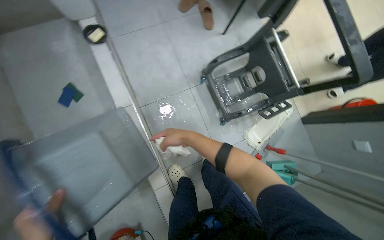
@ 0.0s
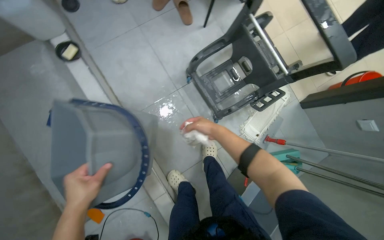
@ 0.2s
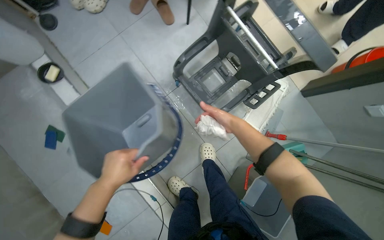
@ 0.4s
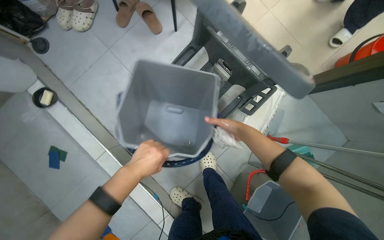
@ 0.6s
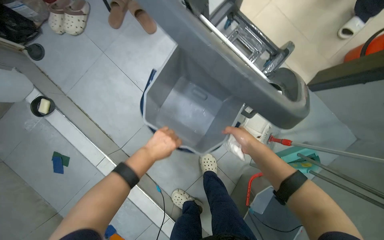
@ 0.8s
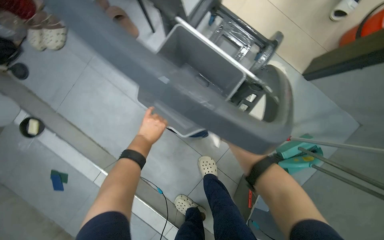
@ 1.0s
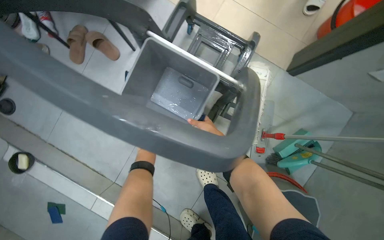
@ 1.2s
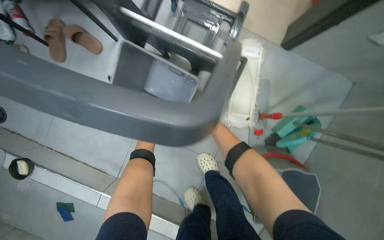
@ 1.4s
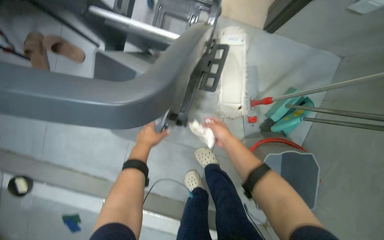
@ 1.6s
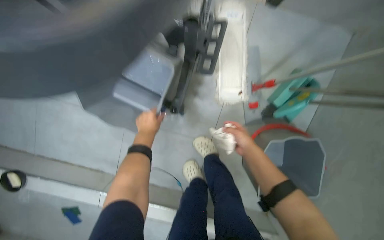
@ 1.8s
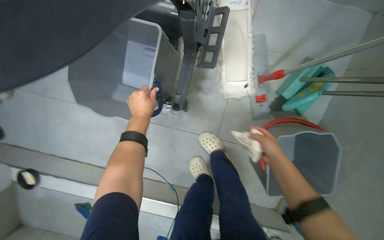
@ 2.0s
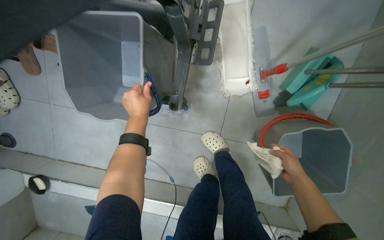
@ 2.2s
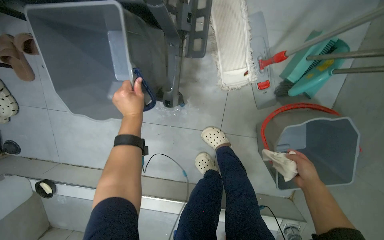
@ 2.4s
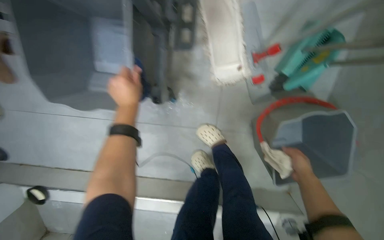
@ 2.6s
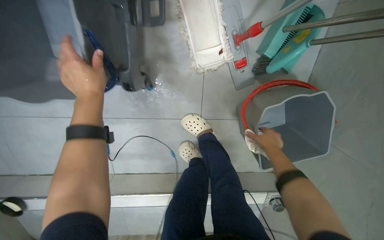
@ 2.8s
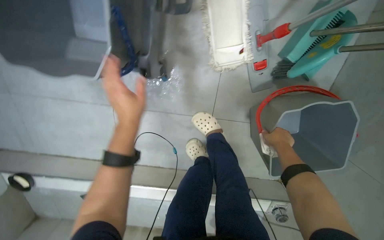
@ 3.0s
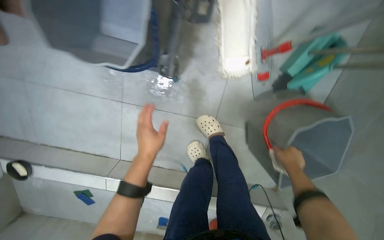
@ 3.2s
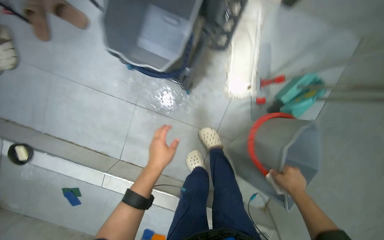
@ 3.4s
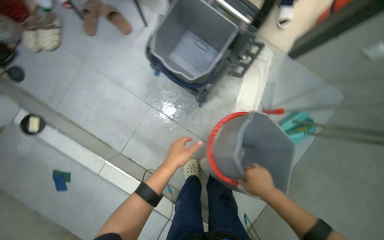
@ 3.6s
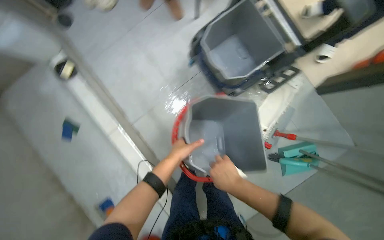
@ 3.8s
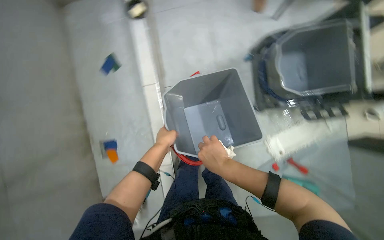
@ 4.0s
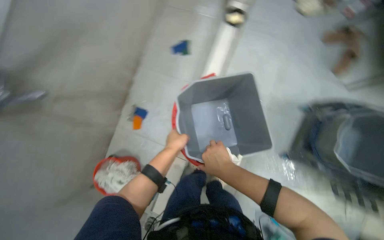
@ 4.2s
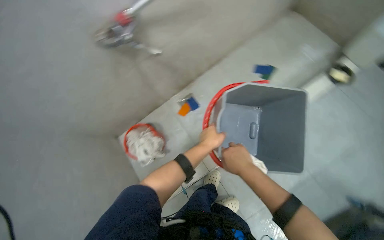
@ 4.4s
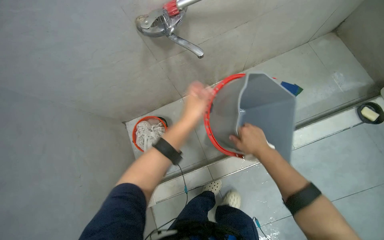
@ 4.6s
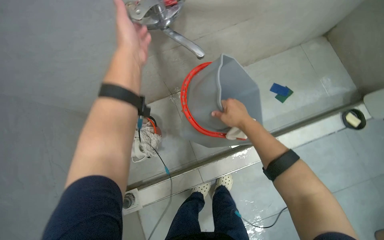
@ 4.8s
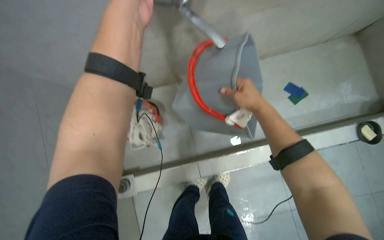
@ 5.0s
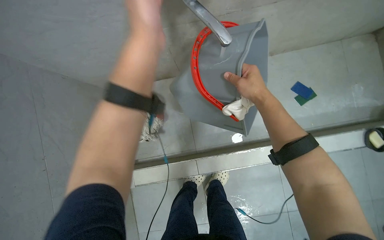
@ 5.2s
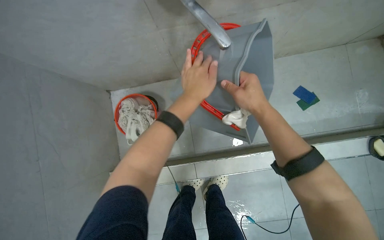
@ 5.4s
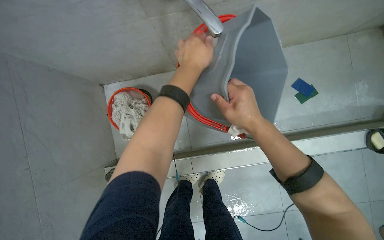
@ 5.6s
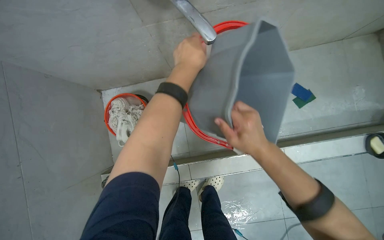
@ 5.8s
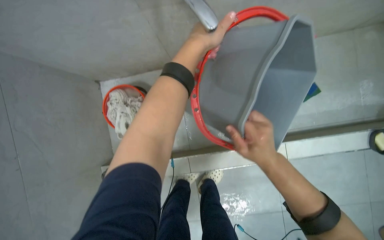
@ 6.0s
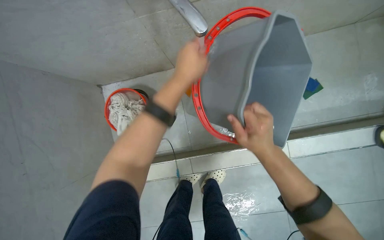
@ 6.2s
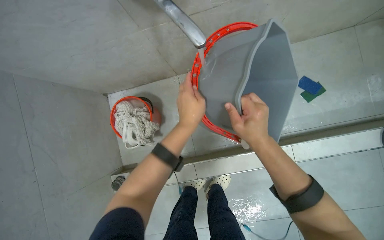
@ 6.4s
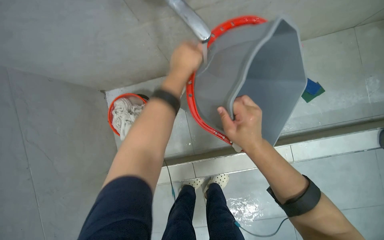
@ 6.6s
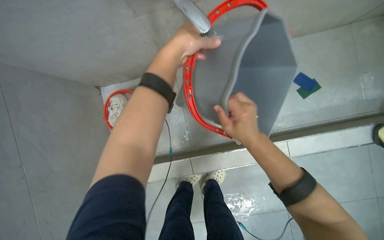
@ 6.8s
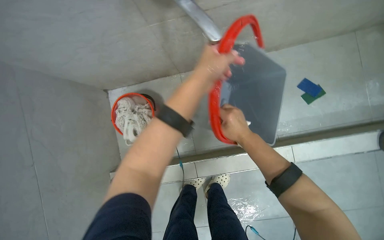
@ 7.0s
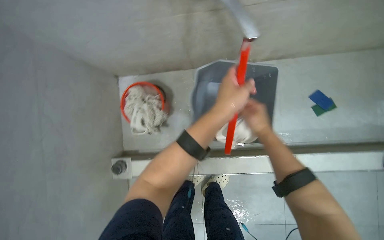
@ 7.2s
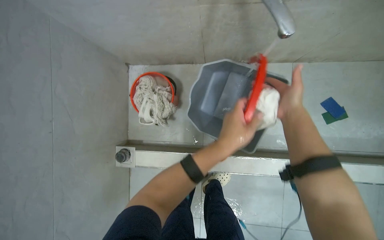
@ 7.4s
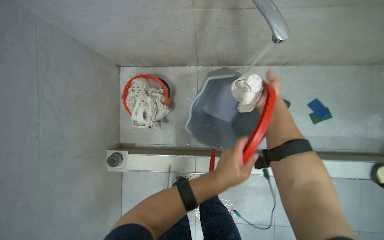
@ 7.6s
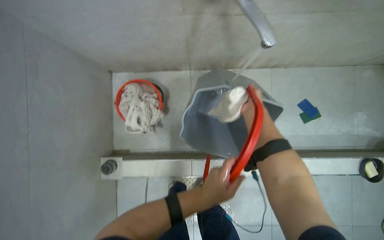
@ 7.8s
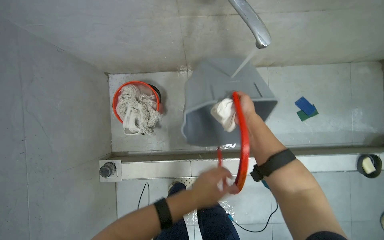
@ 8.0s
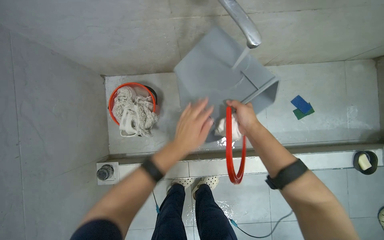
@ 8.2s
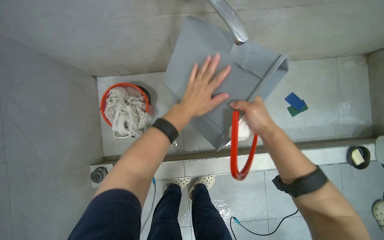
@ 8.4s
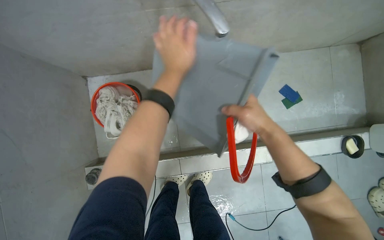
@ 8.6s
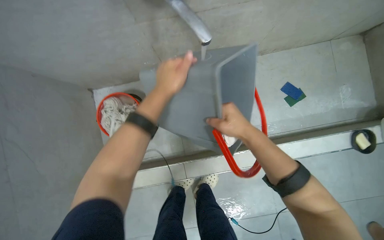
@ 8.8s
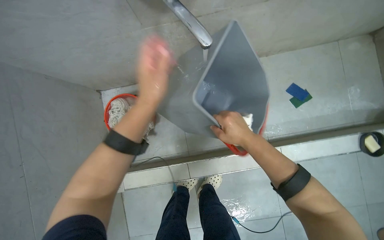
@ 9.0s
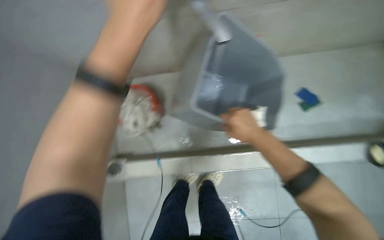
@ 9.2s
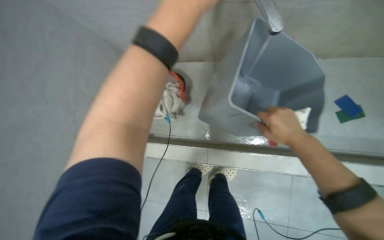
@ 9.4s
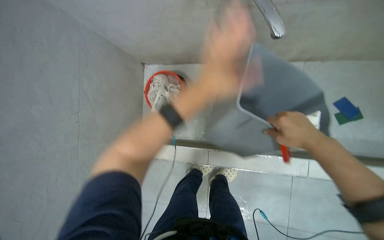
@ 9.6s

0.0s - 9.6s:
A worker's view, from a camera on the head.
Job: preparing cleaning supplies.
The whole recording: Cleaning buckets for the cart. The worker cleans two grey buckets under running water with a white cloth.
0.0s - 1.6s: The wearer moves roughly 70 cm. The view tips downward by approximately 15 degrees. The scene turns about 50 degrees counterclockwise in the picture.
1.6s - 3.2s: The right hand is displaced to the right and down the picture by about 35 cm.
3.2s - 4.8s: The camera travels roughly 90 cm. The wearer looks roughly 10 degrees further upward. The scene turns approximately 125 degrees clockwise in the picture.
4.8s - 6.4s: The right hand reaches some 5 cm down the picture, then returns. Meanwhile the left hand shifts roughly 20 cm to the right and down the picture.
6.4s - 8.0s: The left hand is displaced down the picture by some 20 cm.
8.0s - 9.6s: The right hand moves to the right, roughly 10 cm.

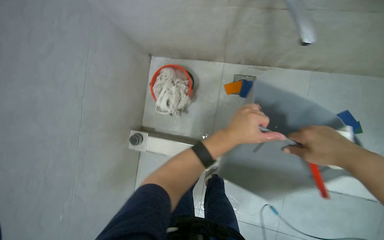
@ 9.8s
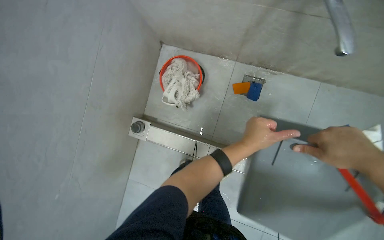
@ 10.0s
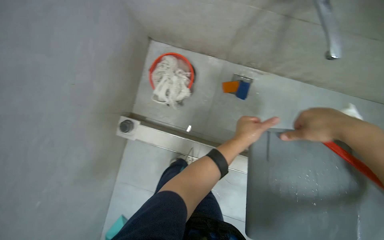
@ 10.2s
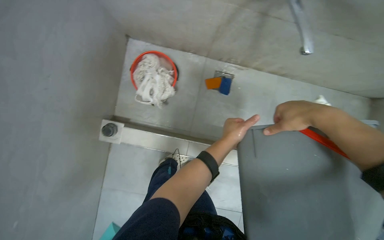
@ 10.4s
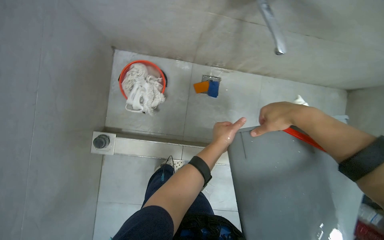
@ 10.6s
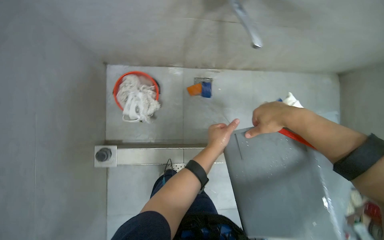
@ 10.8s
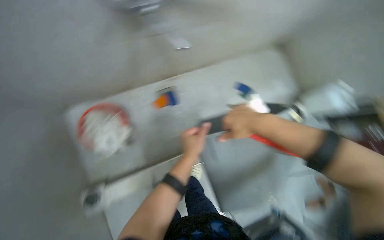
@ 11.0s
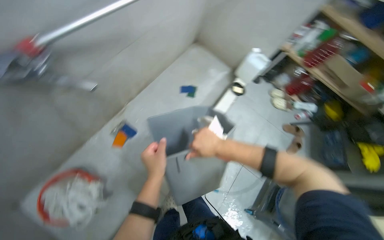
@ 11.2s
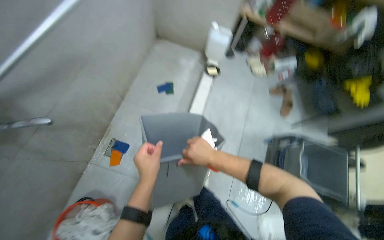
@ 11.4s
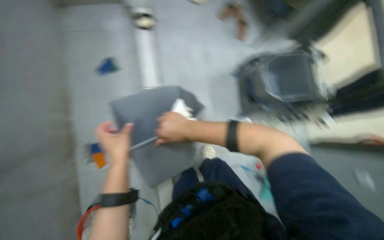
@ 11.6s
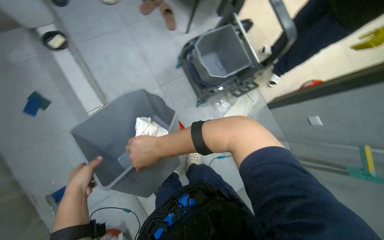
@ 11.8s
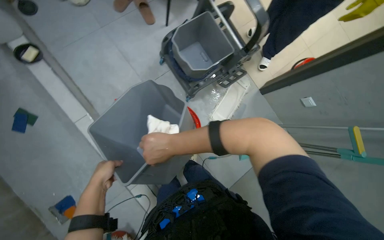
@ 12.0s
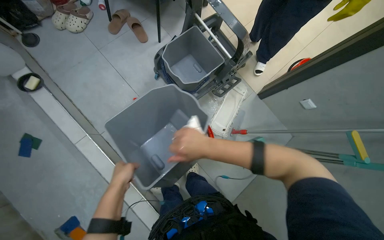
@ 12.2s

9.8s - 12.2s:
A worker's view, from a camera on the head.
Job: preparing cleaning supplies.
The whole recording: Cleaning buckets for the cart. The worker cleans two grey buckets under running water with a white cloth.
9.8s - 11.0s: The wearer looks about 35 degrees further to the right.
11.0s - 12.2s: The head travels about 50 cm. The head turns to the right by approximately 90 degrees.

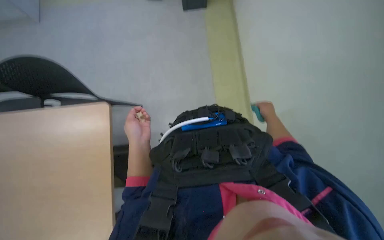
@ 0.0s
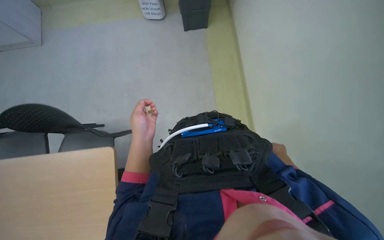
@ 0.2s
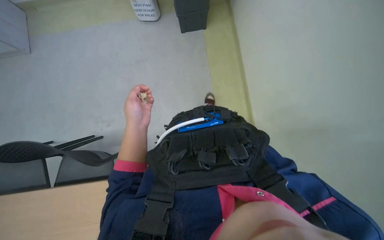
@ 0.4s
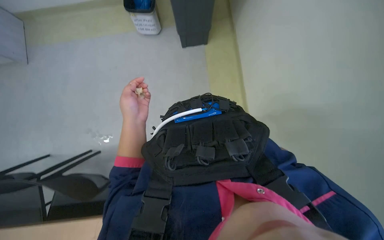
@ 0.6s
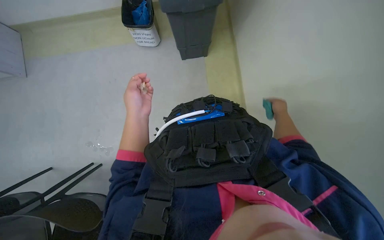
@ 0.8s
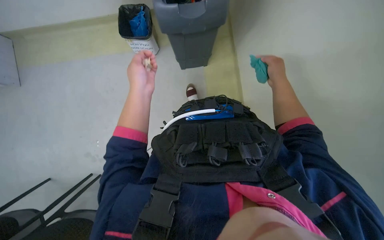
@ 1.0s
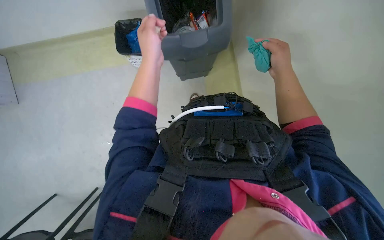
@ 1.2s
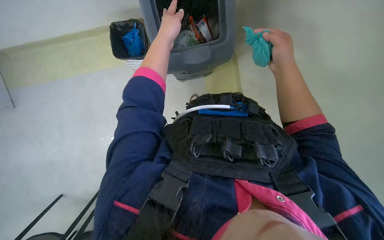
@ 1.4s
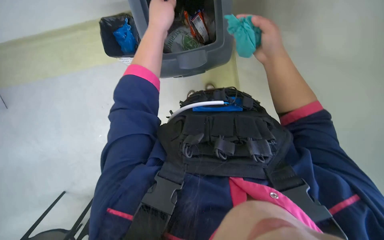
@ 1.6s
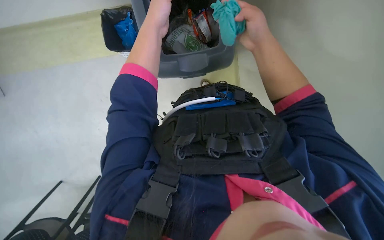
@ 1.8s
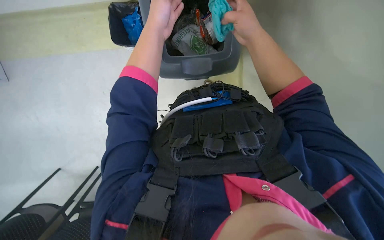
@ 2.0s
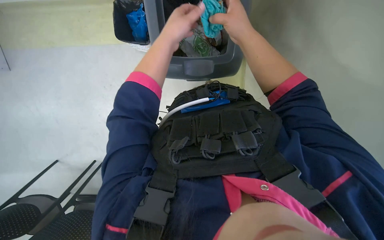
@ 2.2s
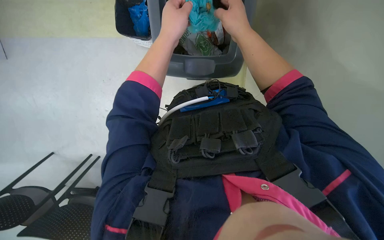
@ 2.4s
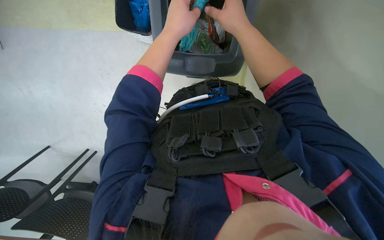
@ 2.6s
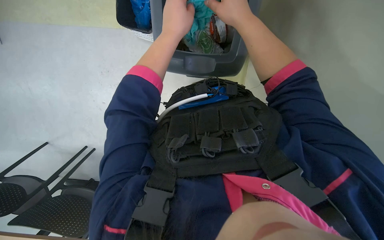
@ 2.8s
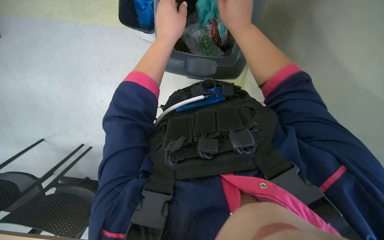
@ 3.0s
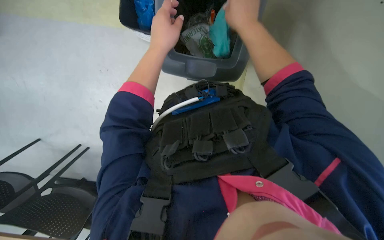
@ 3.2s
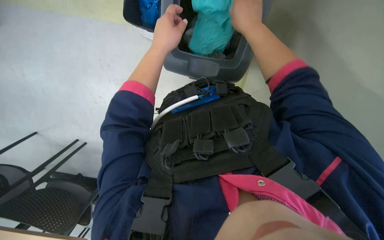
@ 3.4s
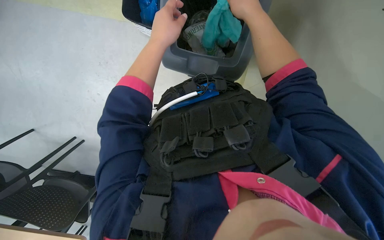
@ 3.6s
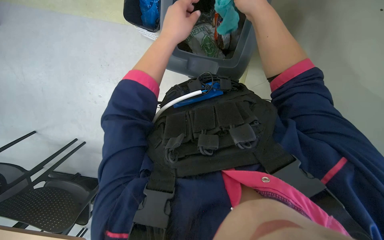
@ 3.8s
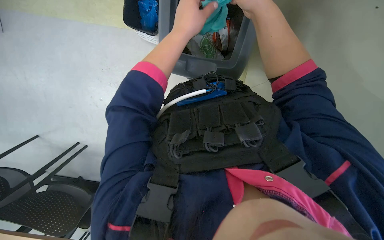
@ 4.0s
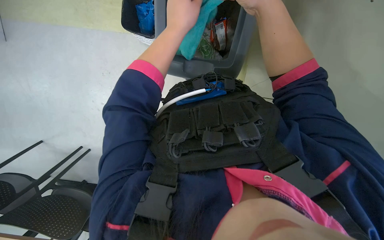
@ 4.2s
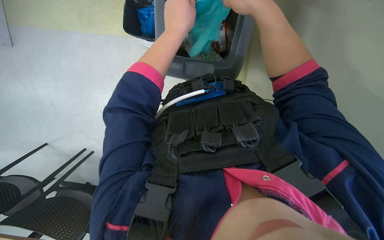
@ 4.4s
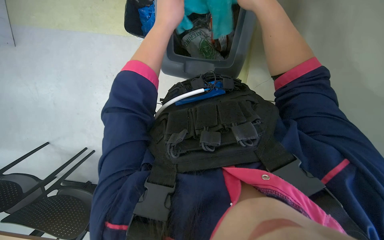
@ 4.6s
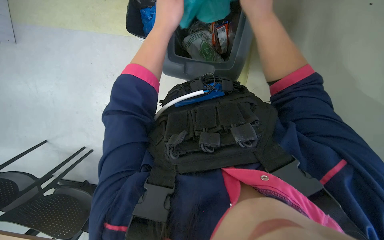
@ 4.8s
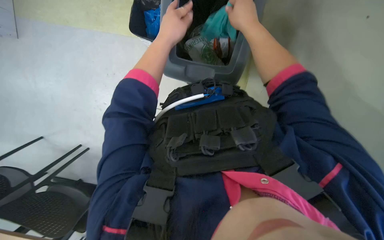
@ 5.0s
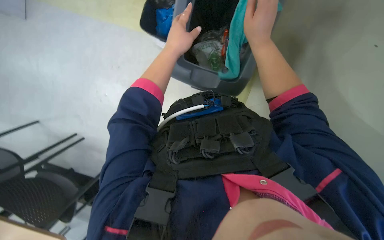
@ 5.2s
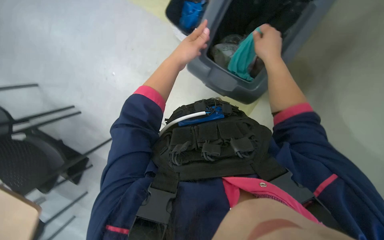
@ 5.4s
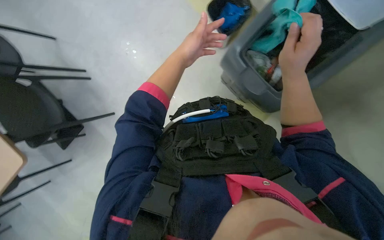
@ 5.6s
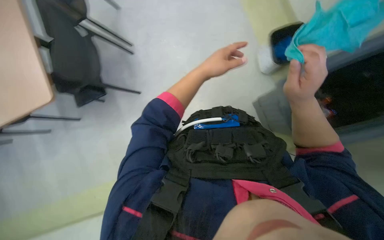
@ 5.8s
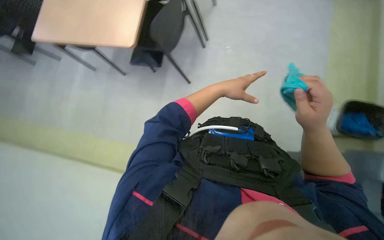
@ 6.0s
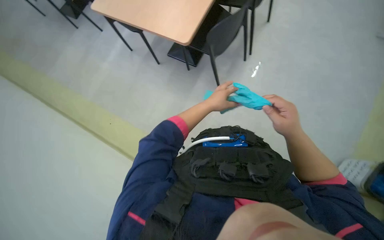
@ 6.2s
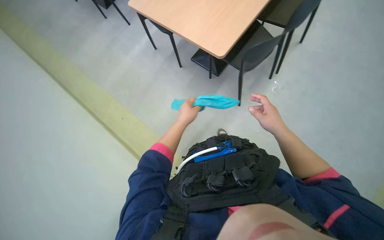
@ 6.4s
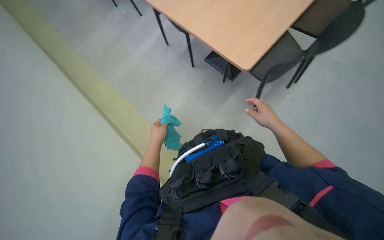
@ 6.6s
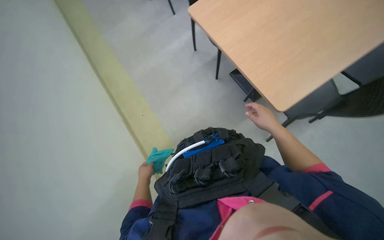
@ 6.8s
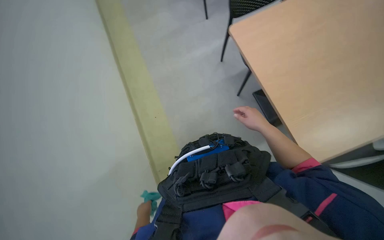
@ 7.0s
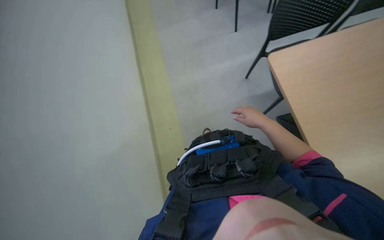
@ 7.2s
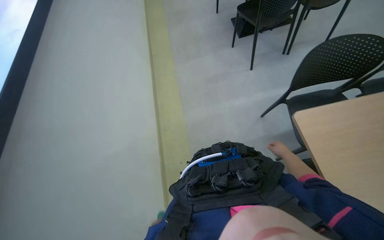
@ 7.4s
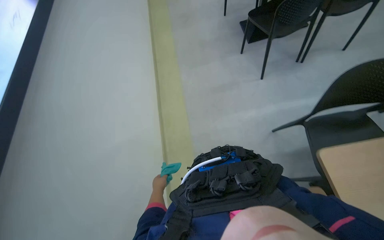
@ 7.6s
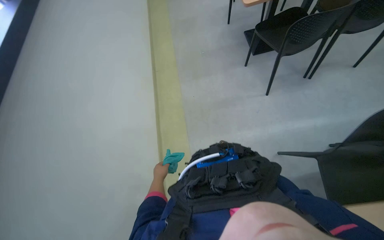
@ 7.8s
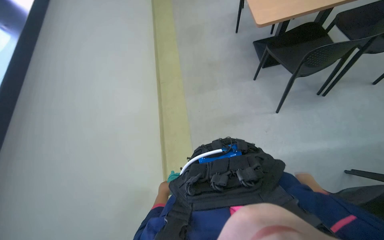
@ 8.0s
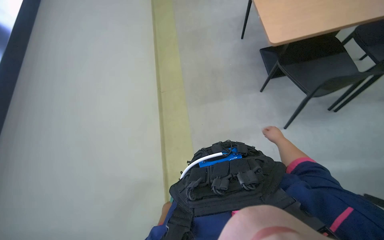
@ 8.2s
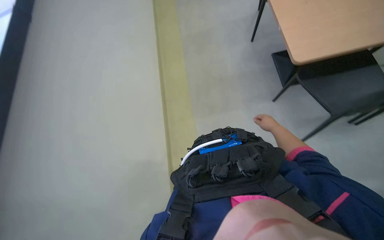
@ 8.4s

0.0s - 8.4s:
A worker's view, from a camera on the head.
Job: preparing cleaning supplies.
The whole recording: Preparing cleaning cloths. The worker disposes of a used cloth, retrieves a fresh one, rinses it at the sink, and places it in the cleaning cart.
0.0s - 1.4s: The left hand is displaced up the picture by some 30 cm.
2.8s - 4.2s: The hands stay close to where they were, moving slightly.
4.2s - 5.6s: The right hand shifts some 10 cm down the picture.
5.6s - 7.0s: The wearer looks approximately 20 degrees further upward. The right hand goes roughly 10 cm farther from the camera. Meanwhile the left hand shifts approximately 40 cm down the picture and to the left.
7.0s - 8.4s: The head turns to the left by roughly 20 degrees. The right hand travels farther from the camera by about 20 cm; the left hand heads farther from the camera, covering about 10 cm, and travels up the picture and back again, about 15 cm each way.
